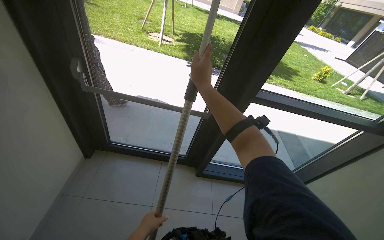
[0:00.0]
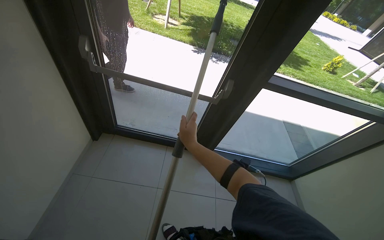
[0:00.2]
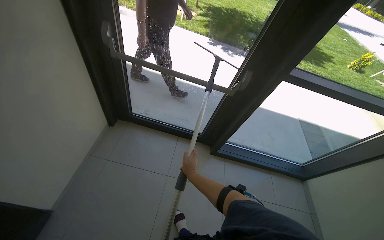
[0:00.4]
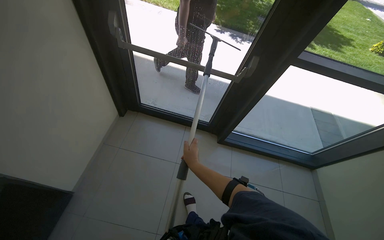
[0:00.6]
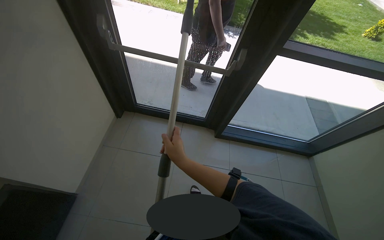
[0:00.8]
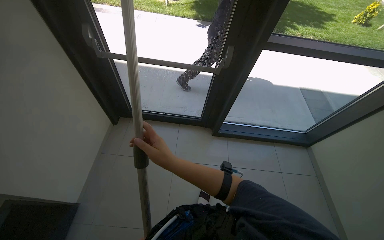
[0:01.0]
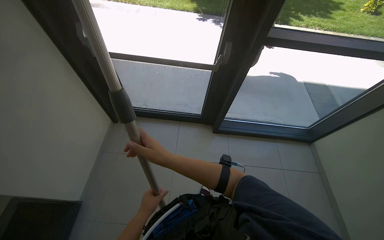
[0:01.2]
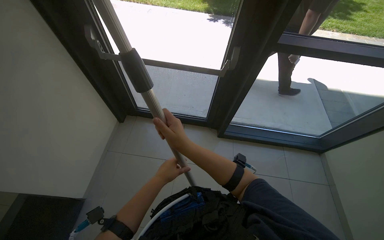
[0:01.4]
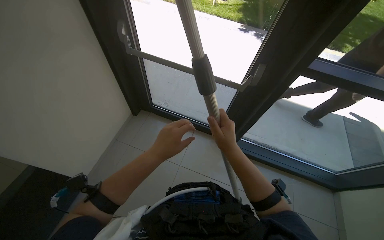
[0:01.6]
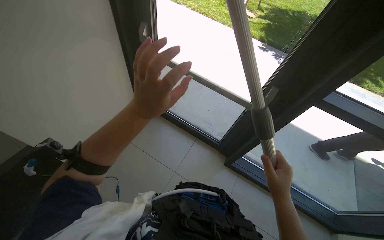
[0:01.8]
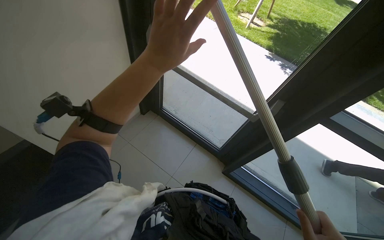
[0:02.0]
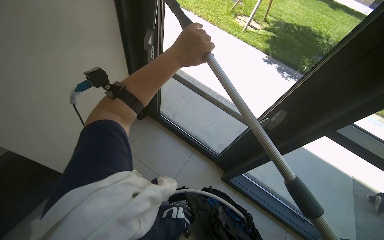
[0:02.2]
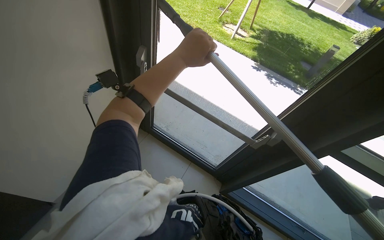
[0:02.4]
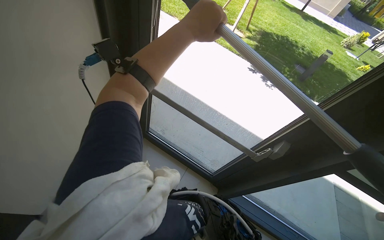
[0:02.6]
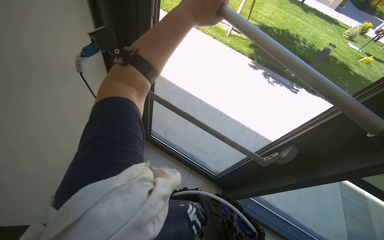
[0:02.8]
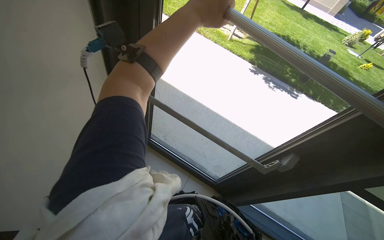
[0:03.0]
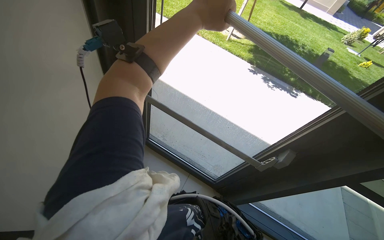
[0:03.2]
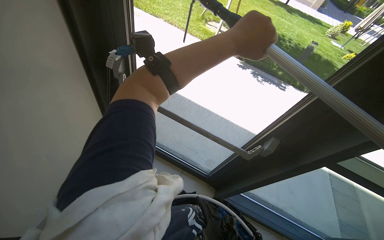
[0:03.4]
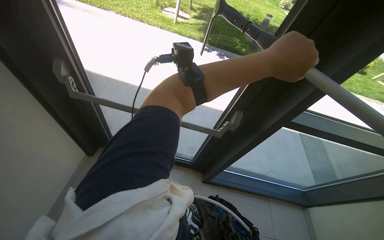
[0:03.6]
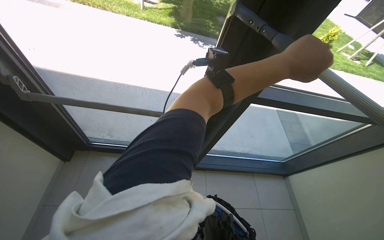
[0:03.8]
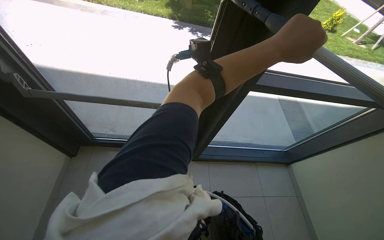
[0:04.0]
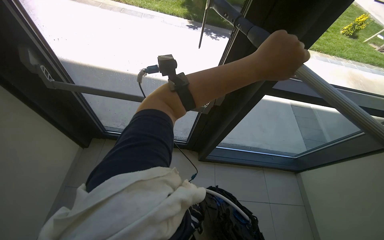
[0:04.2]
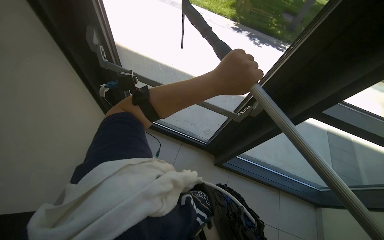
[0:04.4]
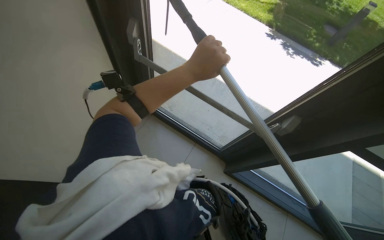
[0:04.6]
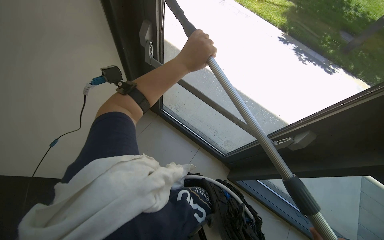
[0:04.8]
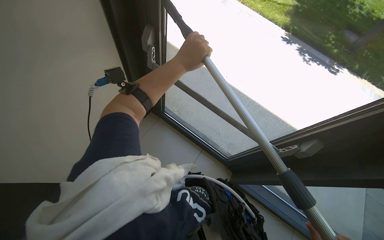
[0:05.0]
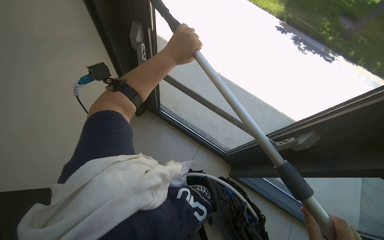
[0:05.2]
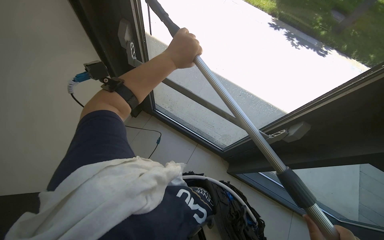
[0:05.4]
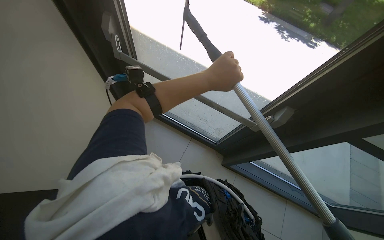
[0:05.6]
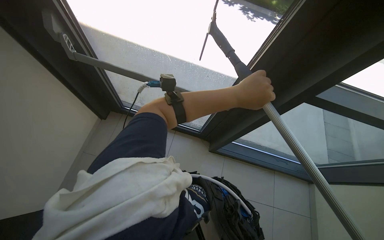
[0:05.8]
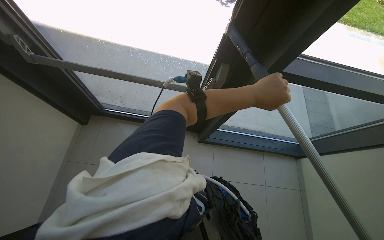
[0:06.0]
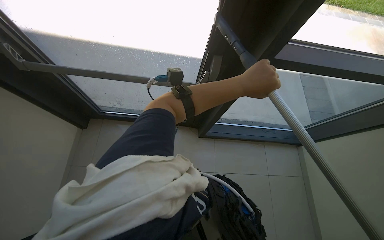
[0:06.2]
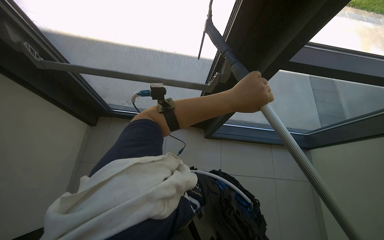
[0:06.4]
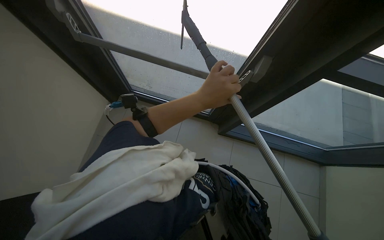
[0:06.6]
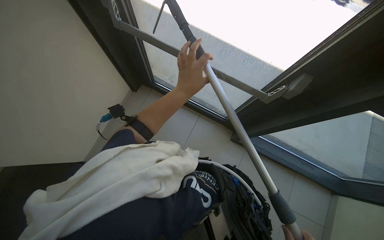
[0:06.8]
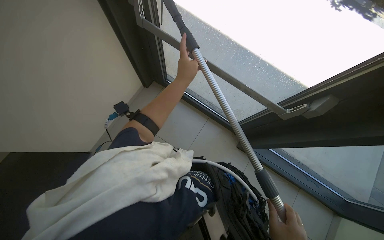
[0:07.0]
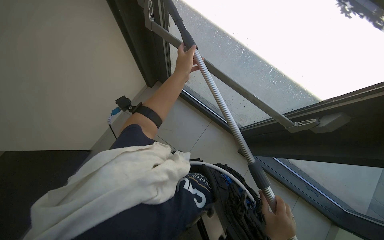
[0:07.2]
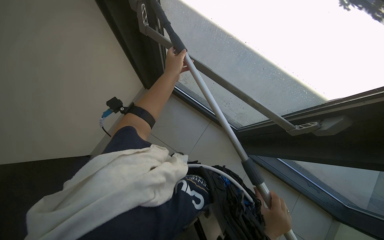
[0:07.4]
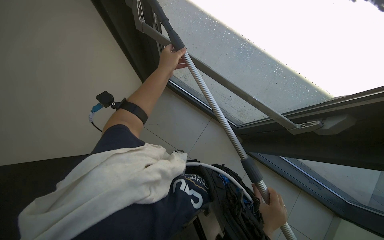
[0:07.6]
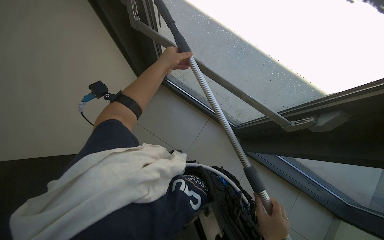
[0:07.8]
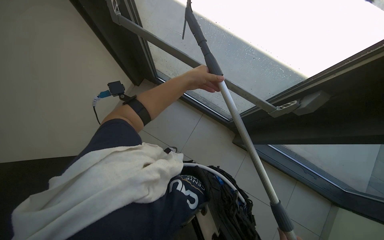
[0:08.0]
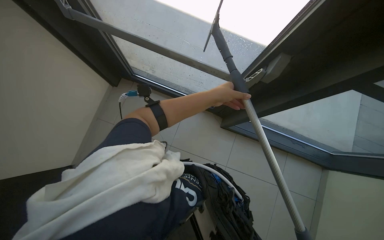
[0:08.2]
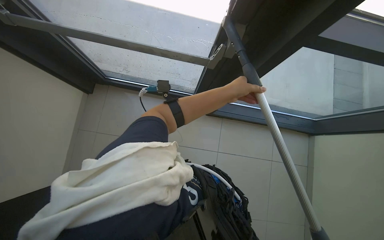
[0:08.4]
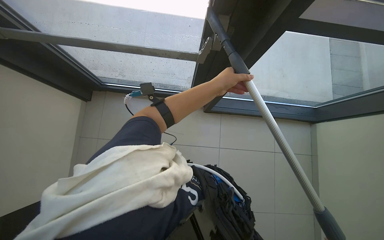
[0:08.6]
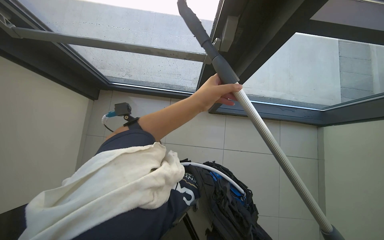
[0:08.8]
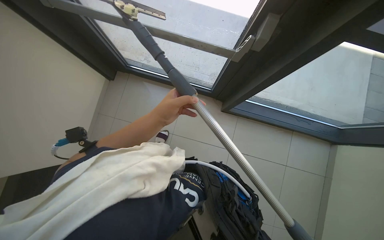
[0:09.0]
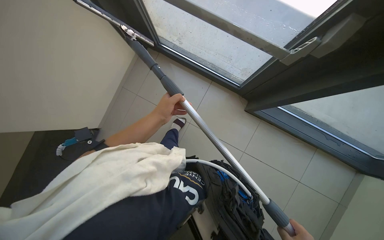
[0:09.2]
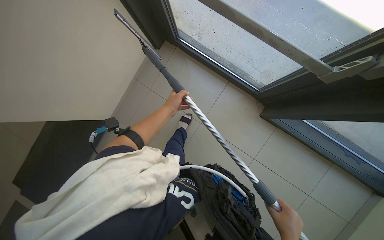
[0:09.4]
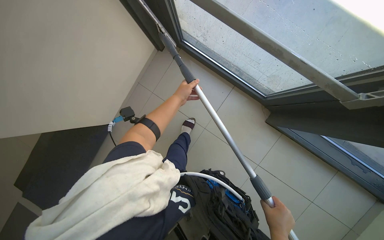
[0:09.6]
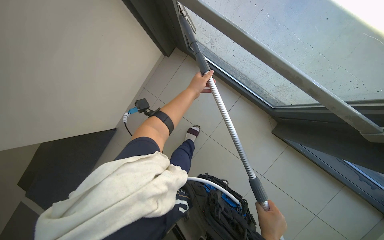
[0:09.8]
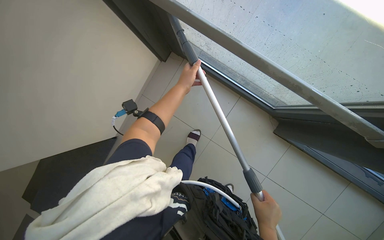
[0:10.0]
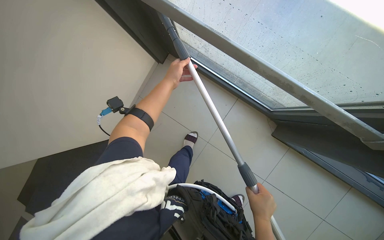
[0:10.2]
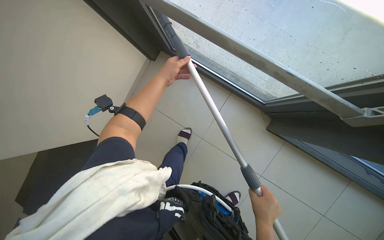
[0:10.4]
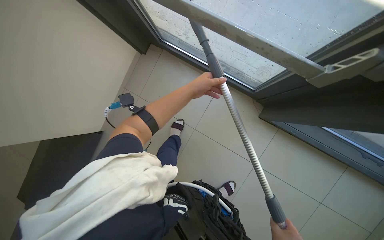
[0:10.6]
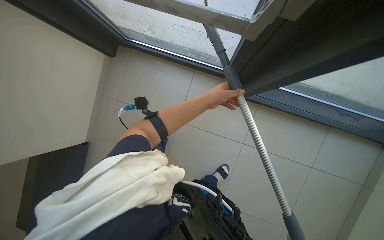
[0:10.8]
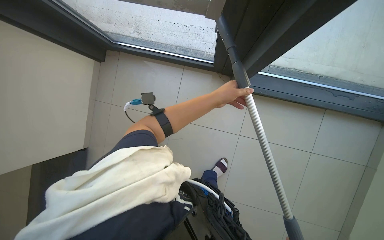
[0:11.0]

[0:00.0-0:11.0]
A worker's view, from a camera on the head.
Job: cleaning windows.
The whole recording: Cleaning glass panels with squeegee. The worker cleans the glass panels using a long-handled squeegee.
0:00.0 to 0:01.6: The view pans to the left by some 15 degrees. The right hand heads down the picture, covering approximately 30 cm.
0:03.2 to 0:04.8: The view tilts some 10 degrees downward.
0:04.8 to 0:06.2: The wearer's head swings approximately 30 degrees to the right.
0:06.2 to 0:07.8: The left hand goes about 40 cm to the left and up the picture.
0:09.4 to 0:11.0: The left hand is displaced to the right by about 20 cm.

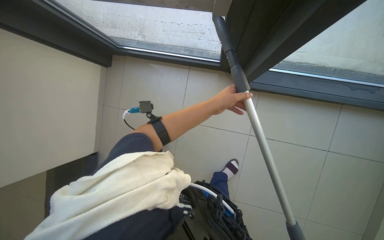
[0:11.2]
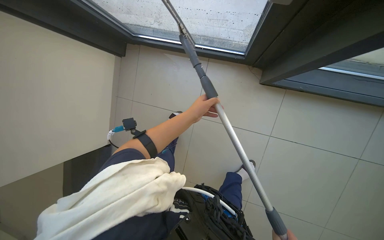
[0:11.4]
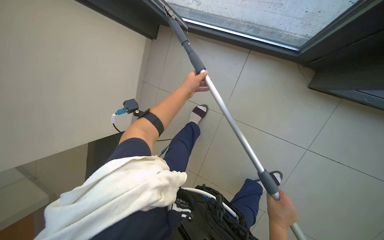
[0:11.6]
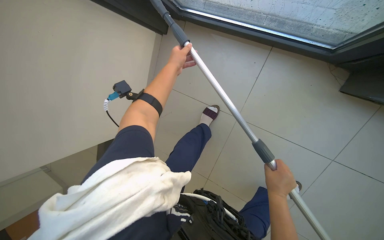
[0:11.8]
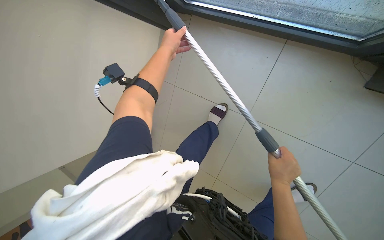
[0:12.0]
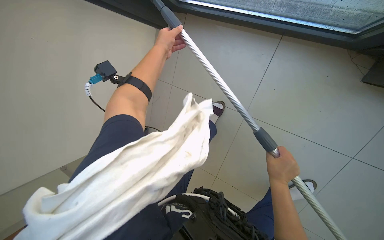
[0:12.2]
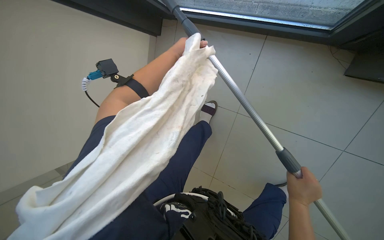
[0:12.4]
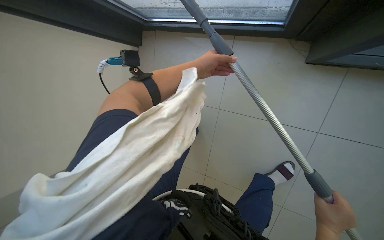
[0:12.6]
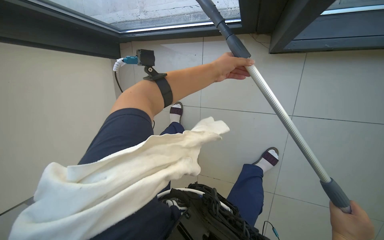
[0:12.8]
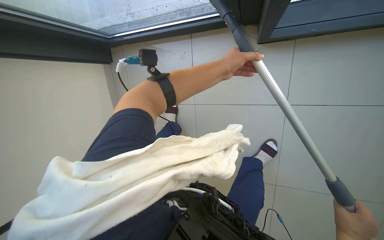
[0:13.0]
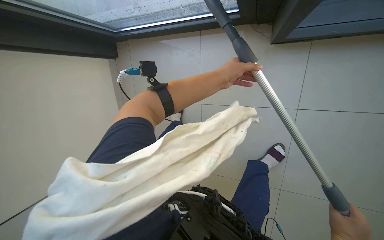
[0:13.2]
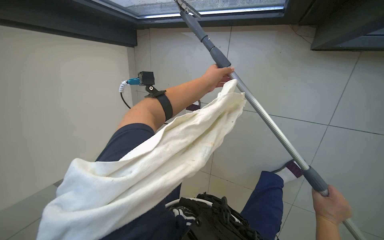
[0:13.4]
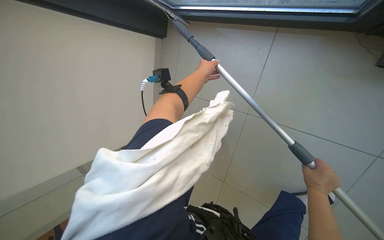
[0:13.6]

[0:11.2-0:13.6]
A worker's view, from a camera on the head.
Job: cleaning windows.
The whole recording: Cleaning glass panels with squeegee. The worker cleans the glass panels using a long-handled squeegee.
0:11.2 to 0:12.4: The head turns to the left by approximately 20 degrees. The left hand travels to the left and up the picture by approximately 40 cm.
0:12.4 to 0:13.6: The left hand moves to the right, some 15 cm.

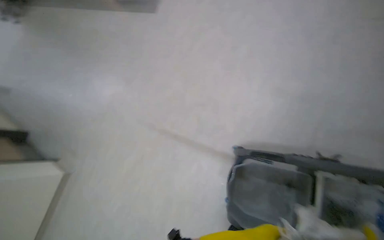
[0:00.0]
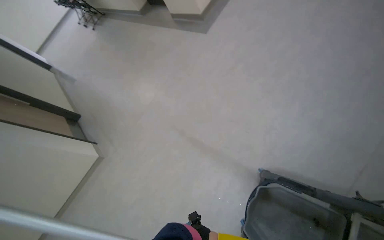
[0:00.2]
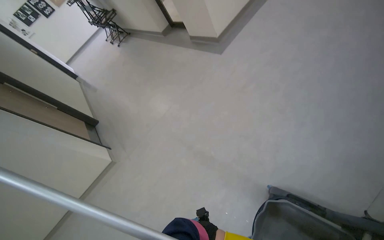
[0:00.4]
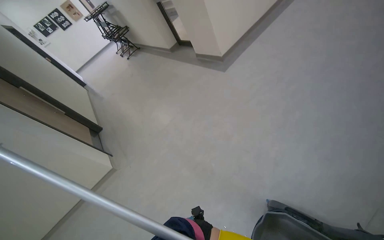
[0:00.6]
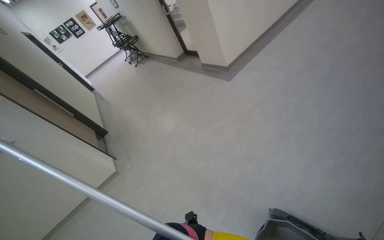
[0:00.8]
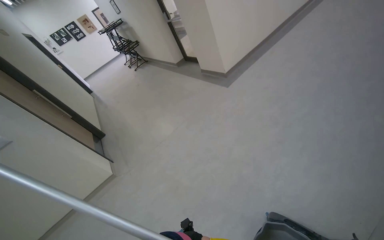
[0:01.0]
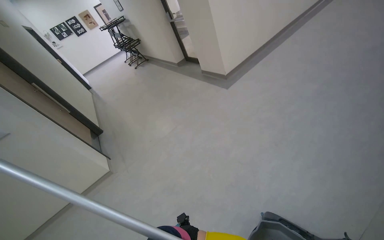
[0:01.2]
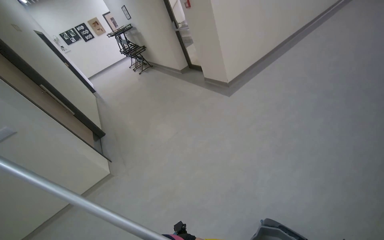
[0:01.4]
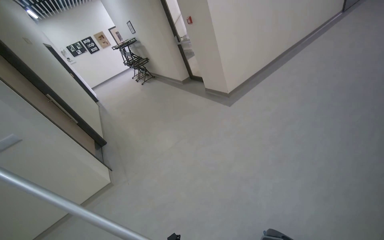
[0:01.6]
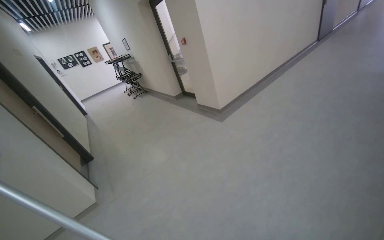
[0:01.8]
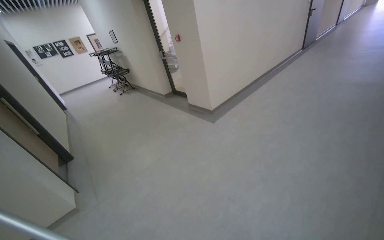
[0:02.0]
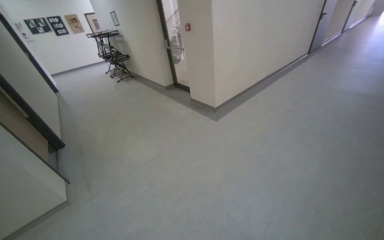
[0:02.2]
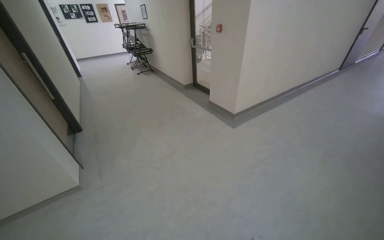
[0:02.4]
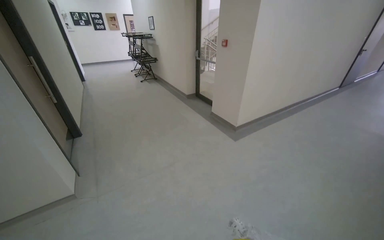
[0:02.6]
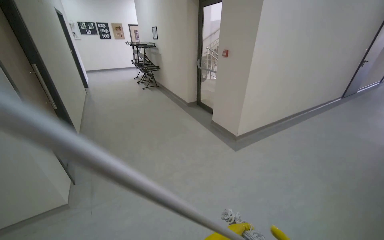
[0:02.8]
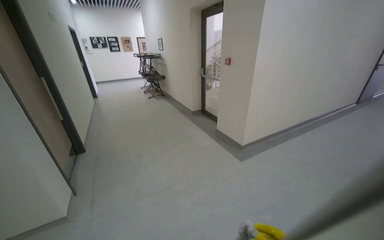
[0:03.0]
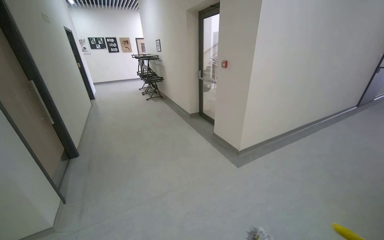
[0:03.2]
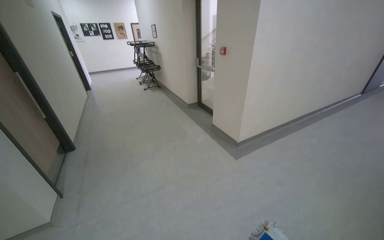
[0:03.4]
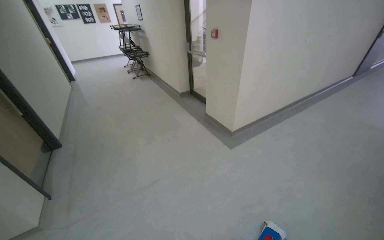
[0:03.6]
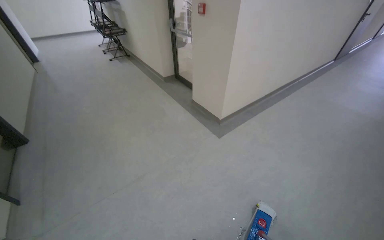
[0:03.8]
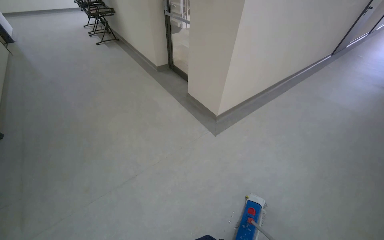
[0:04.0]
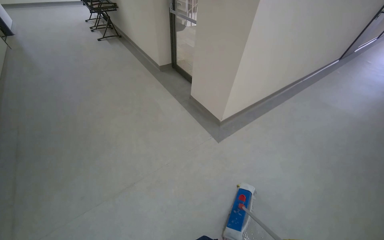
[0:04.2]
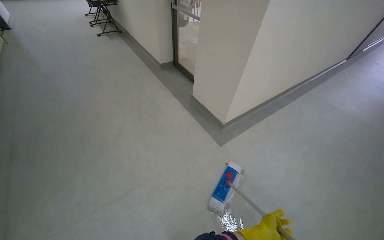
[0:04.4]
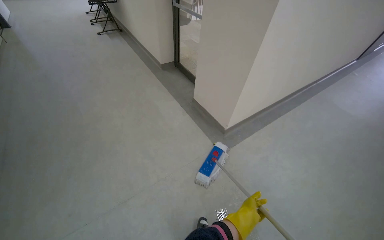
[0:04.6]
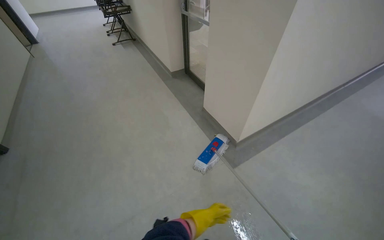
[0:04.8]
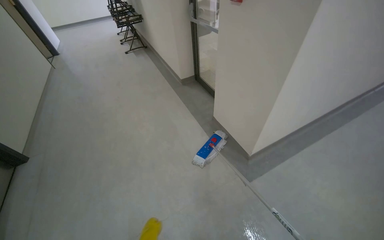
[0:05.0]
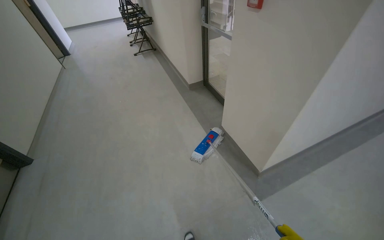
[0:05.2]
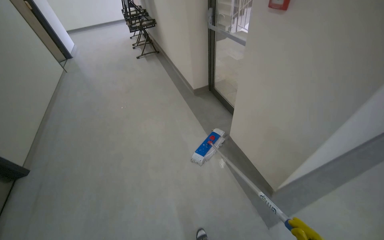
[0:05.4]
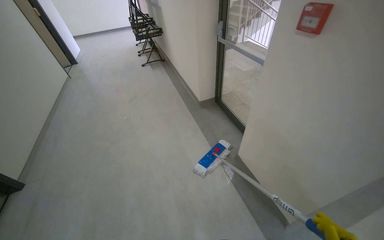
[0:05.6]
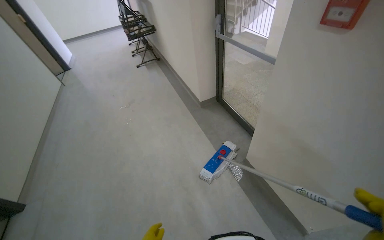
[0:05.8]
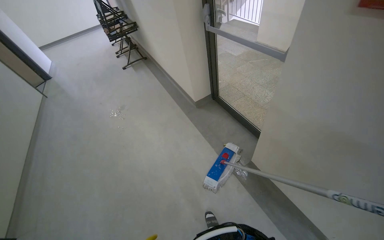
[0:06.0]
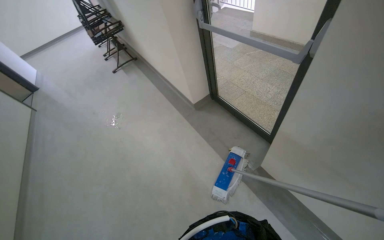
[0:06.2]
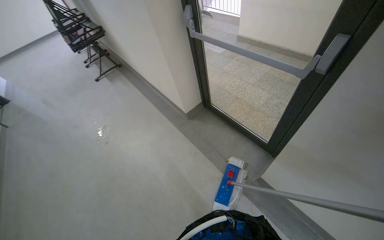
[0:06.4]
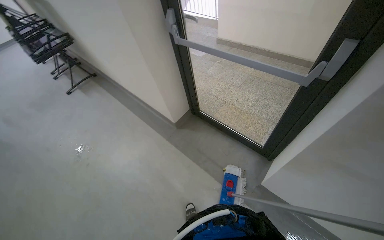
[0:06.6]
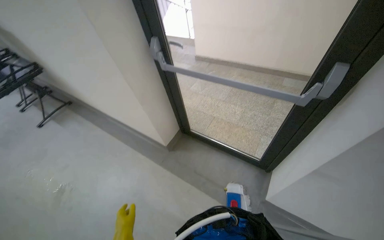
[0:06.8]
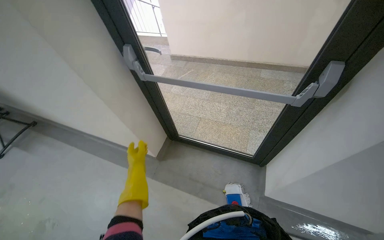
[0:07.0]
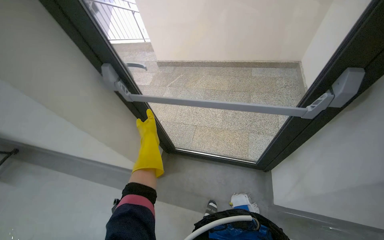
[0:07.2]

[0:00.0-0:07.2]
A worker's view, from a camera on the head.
Job: mopping floor.
The whole recording: Mopping hallway floor. The worker mops the hallway floor using a flat mop and a bucket.
0:00.0 to 0:01.4: The head travels some 40 cm. The head turns to the left by about 35 degrees. The wearer looks roughly 25 degrees further upward.
0:01.4 to 0:02.8: The camera is carried approximately 50 cm. The view tips upward by approximately 15 degrees.
0:02.8 to 0:04.4: The wearer moves about 90 cm. The wearer looks some 20 degrees further downward.
0:04.4 to 0:05.8: The camera travels some 1 m. The view pans to the left by roughly 15 degrees.
0:05.8 to 0:07.2: The head travels about 1 m. The wearer's head swings about 50 degrees to the right.
